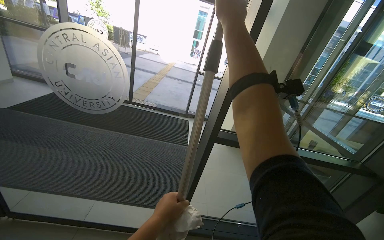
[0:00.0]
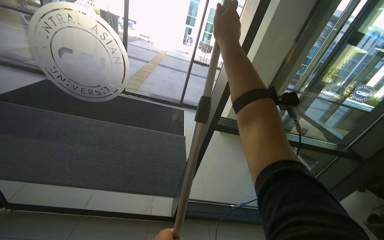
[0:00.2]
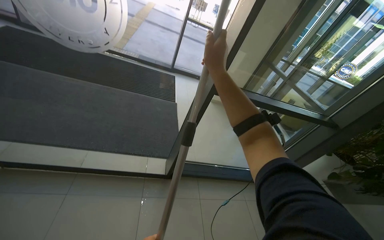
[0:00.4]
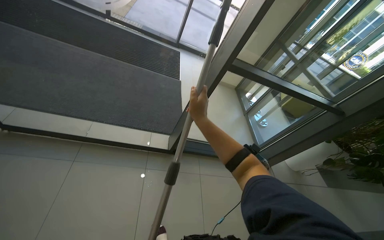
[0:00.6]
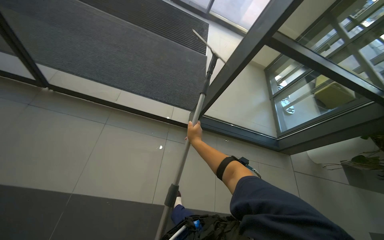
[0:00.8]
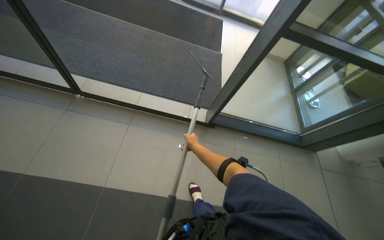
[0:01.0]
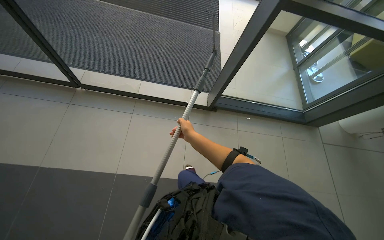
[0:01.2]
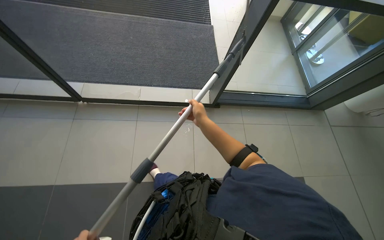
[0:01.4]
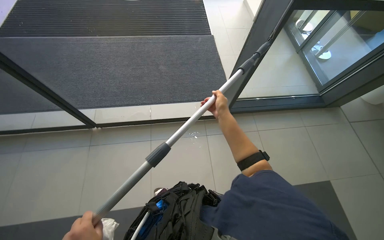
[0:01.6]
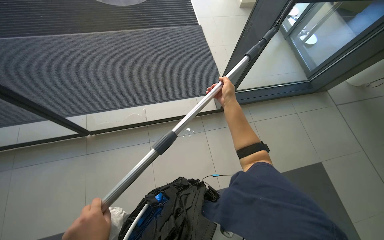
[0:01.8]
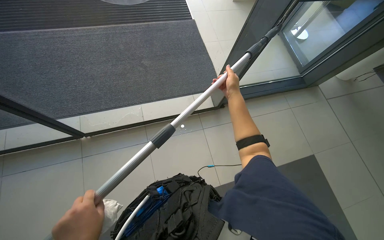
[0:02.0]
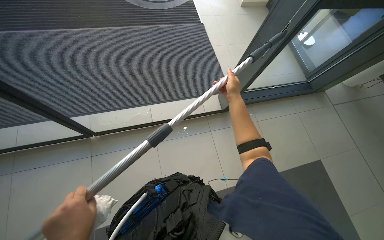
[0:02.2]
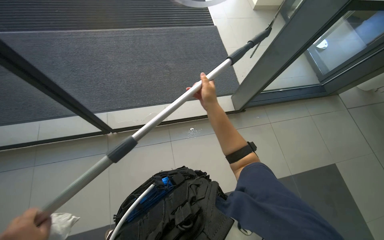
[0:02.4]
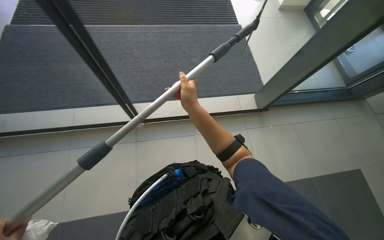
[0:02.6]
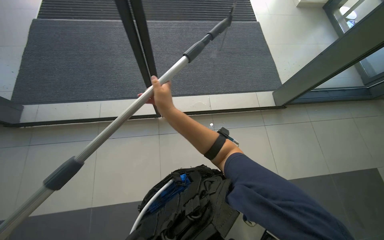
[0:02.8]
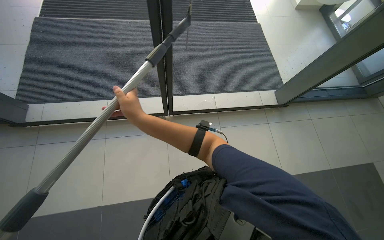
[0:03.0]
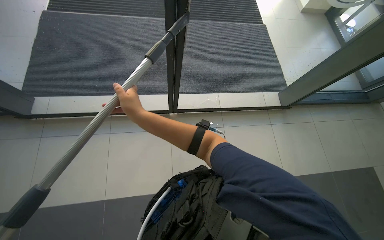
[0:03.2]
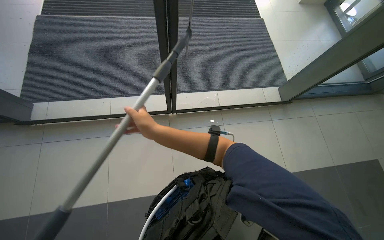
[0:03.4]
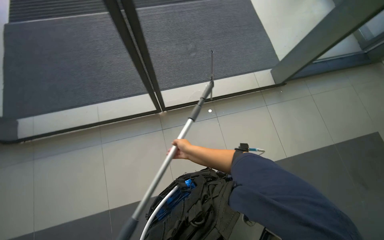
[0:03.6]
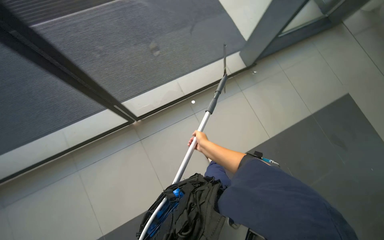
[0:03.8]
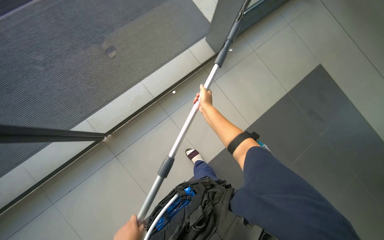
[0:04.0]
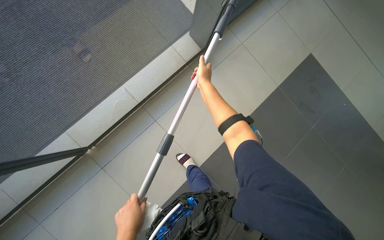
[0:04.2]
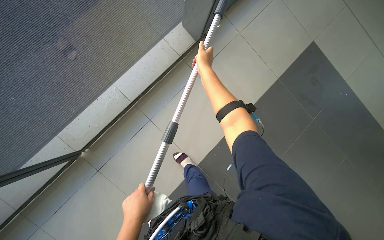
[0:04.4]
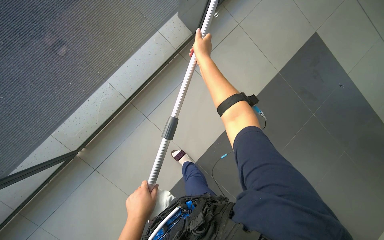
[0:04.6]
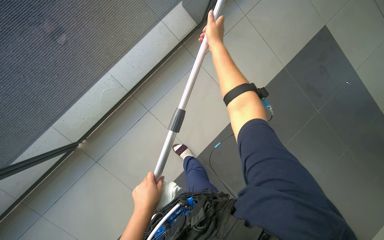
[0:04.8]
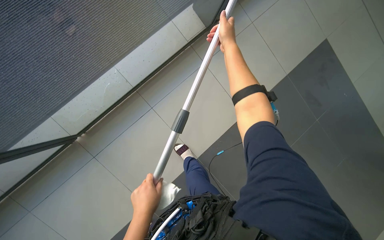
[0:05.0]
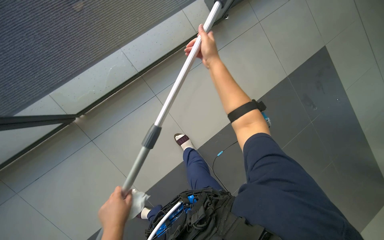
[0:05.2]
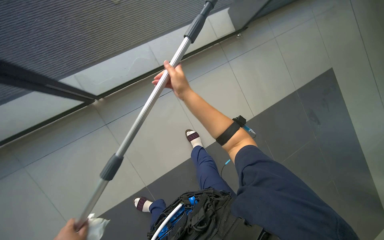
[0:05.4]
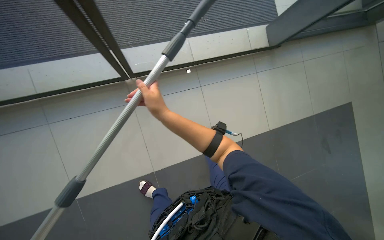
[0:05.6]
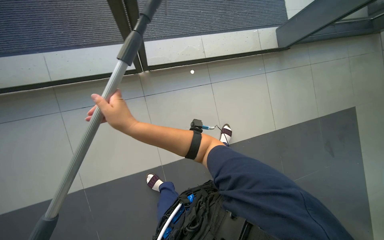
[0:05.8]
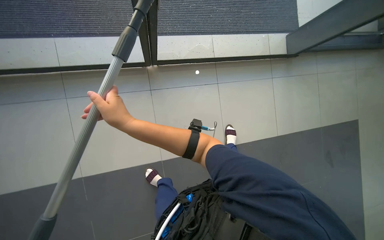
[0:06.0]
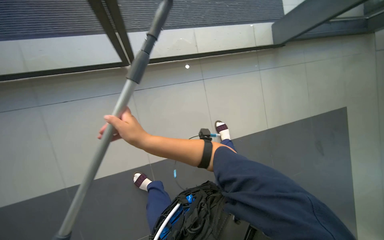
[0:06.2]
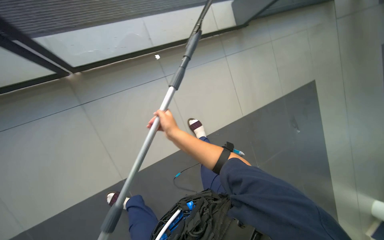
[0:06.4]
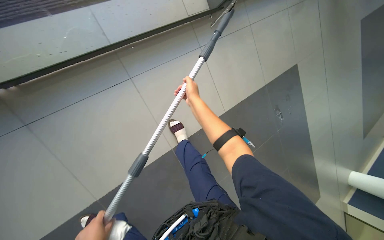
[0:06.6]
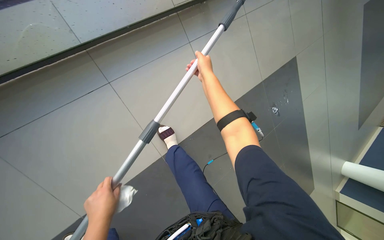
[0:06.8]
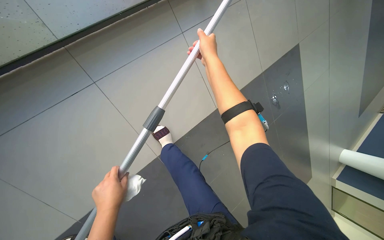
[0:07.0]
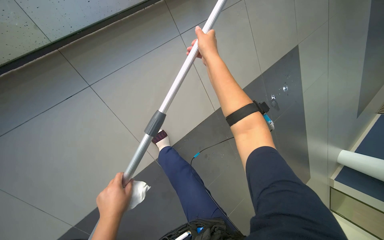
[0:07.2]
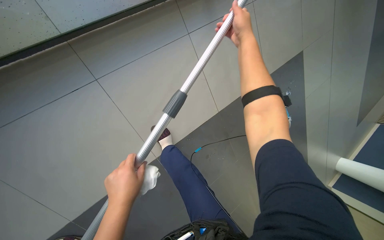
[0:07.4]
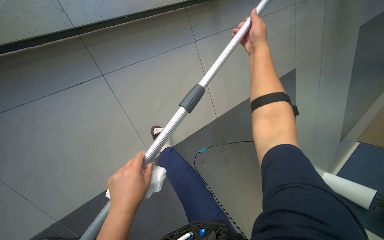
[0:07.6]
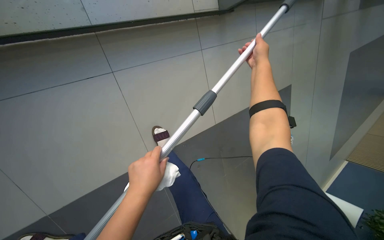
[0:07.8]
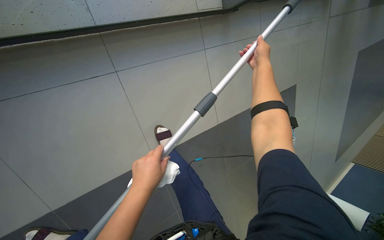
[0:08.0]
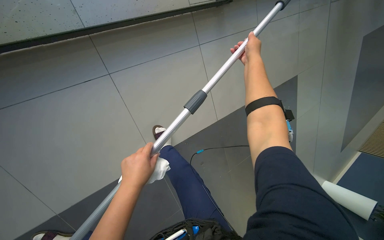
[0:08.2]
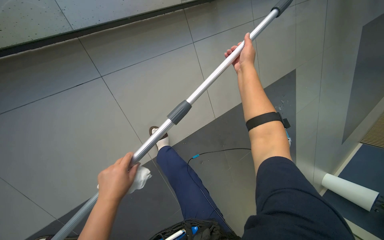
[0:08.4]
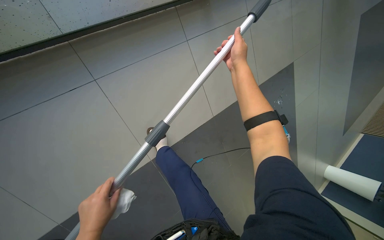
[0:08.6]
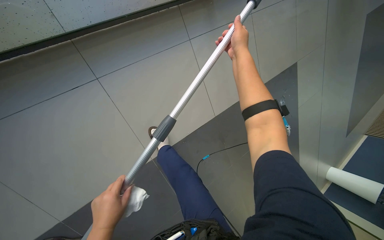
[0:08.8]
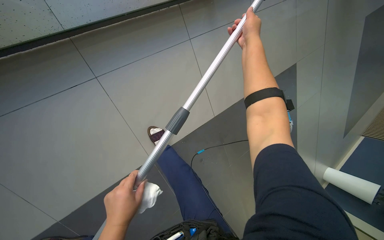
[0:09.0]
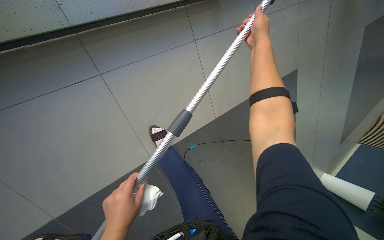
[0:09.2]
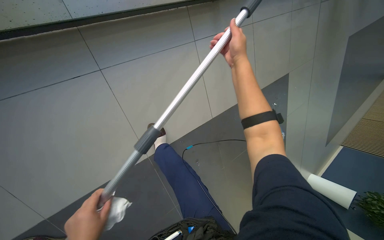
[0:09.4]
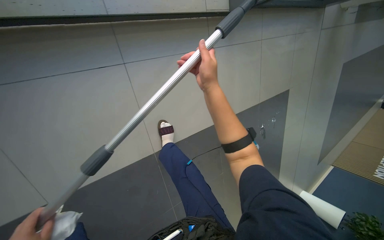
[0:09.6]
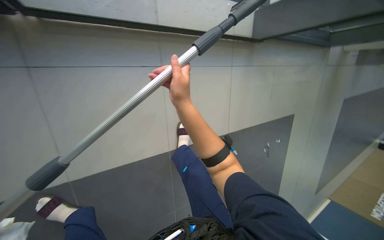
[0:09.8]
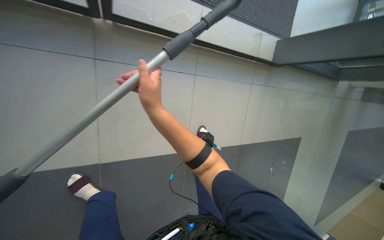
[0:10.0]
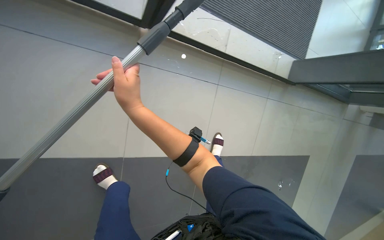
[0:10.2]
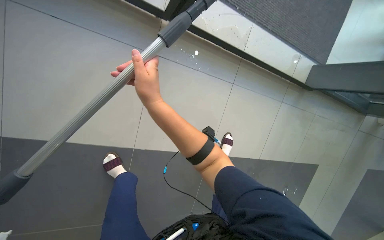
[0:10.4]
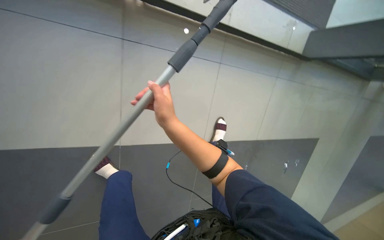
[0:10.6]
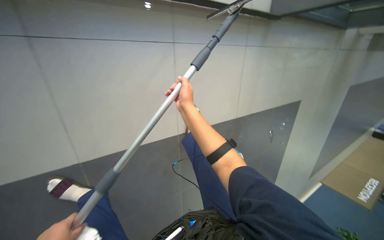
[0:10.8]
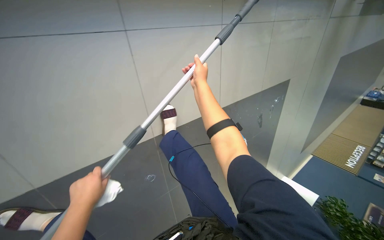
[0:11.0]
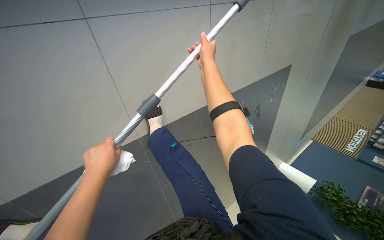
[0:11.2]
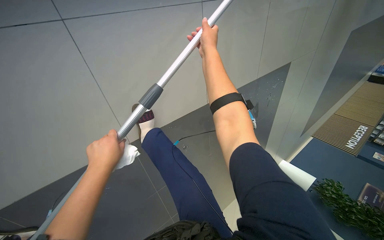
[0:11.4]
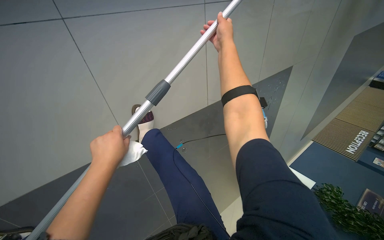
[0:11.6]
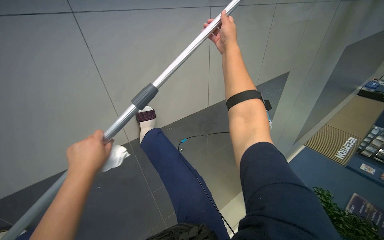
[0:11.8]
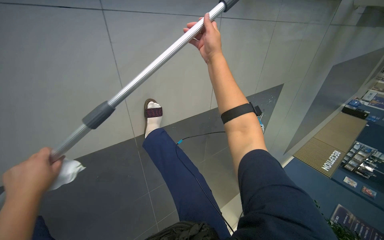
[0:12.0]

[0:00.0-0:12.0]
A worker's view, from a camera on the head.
Job: cleaning windows.
The whole recording: Cleaning glass panels with squeegee. The worker cleans large glass panels using a squeegee and a cloth.
0:00.0 to 0:01.6: The view tilts roughly 35 degrees downward.
0:01.6 to 0:03.0: The right hand moves to the left and nearer to the camera, roughly 50 cm.
0:04.4 to 0:06.0: The camera travels some 60 cm. The scene rotates clockwise by roughly 35 degrees.
0:06.0 to 0:07.6: The camera is carried about 70 cm. The head rotates some 25 degrees to the right. The wearer looks some 15 degrees further downward.
0:07.6 to 0:09.0: The left hand travels to the left and back again, approximately 5 cm each way.
0:09.0 to 0:10.4: The wearer moves roughly 70 cm. The view tips upward by approximately 20 degrees. The scene turns roughly 35 degrees clockwise in the picture.
0:10.4 to 0:12.0: The head travels some 50 cm. The view tips downward by some 15 degrees.

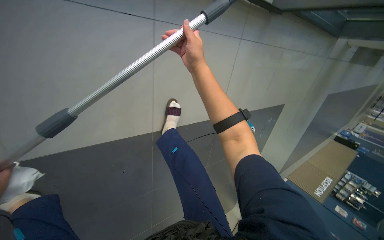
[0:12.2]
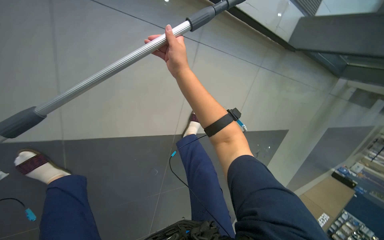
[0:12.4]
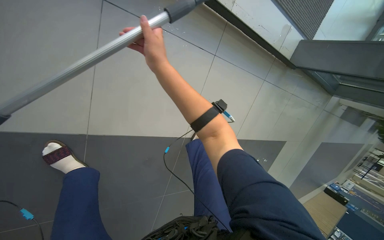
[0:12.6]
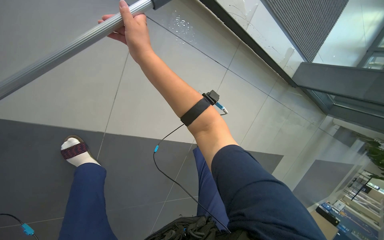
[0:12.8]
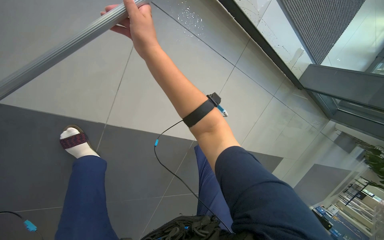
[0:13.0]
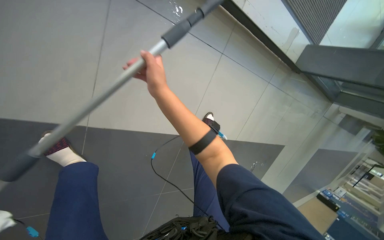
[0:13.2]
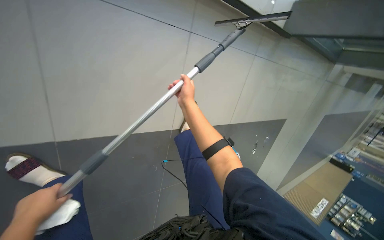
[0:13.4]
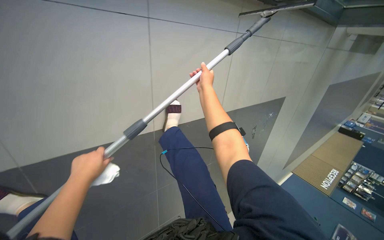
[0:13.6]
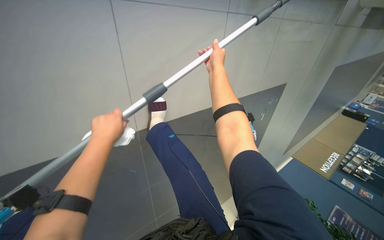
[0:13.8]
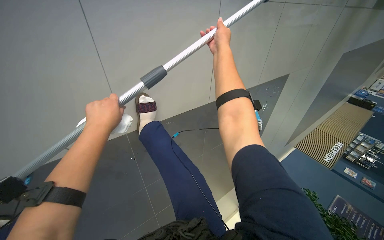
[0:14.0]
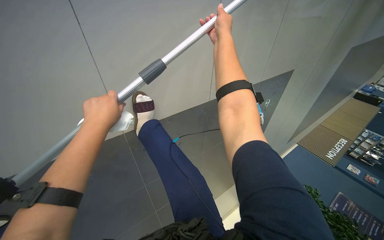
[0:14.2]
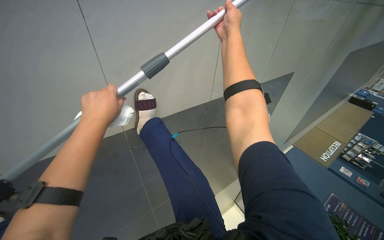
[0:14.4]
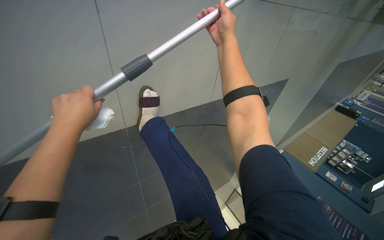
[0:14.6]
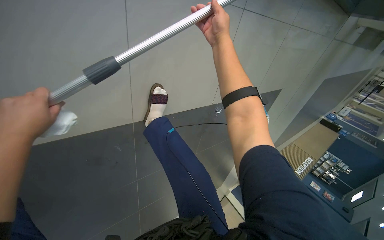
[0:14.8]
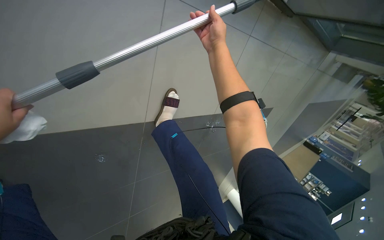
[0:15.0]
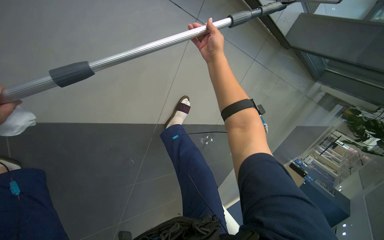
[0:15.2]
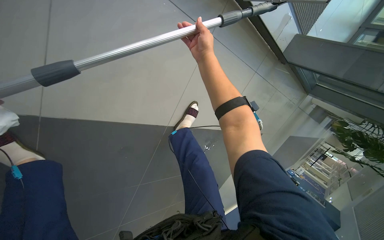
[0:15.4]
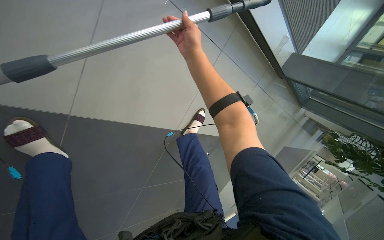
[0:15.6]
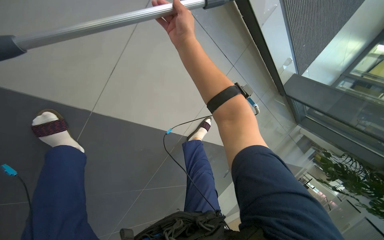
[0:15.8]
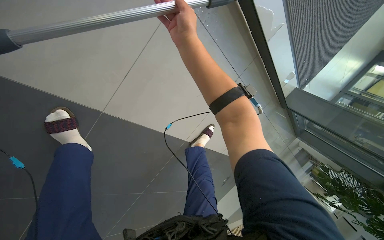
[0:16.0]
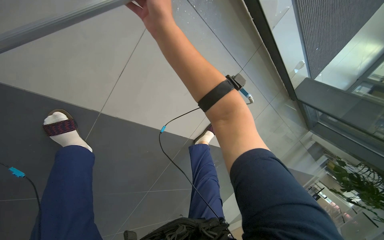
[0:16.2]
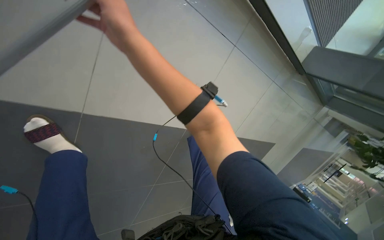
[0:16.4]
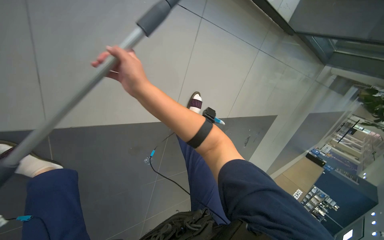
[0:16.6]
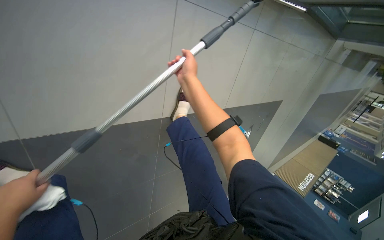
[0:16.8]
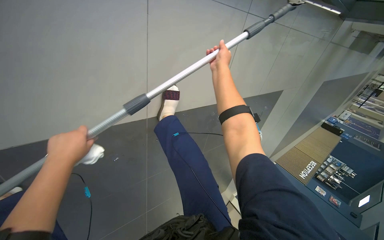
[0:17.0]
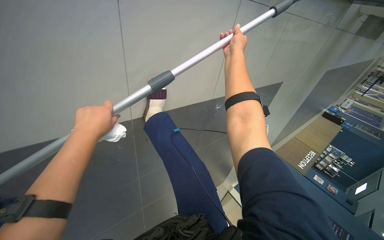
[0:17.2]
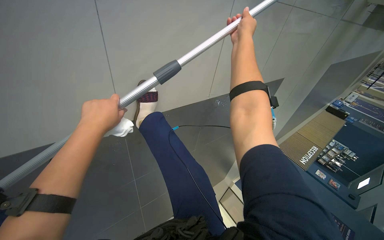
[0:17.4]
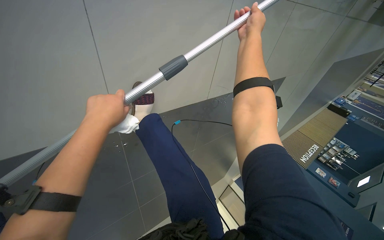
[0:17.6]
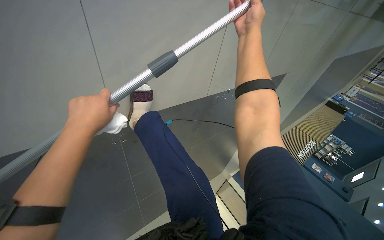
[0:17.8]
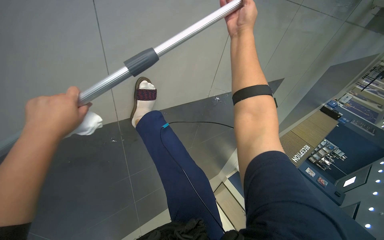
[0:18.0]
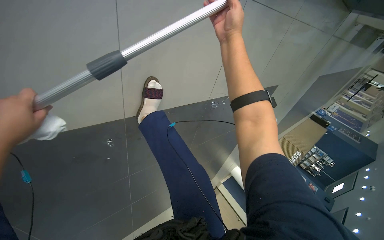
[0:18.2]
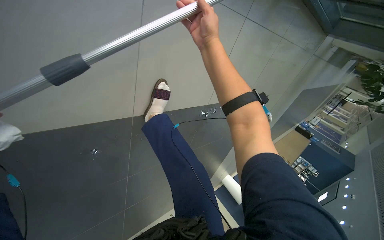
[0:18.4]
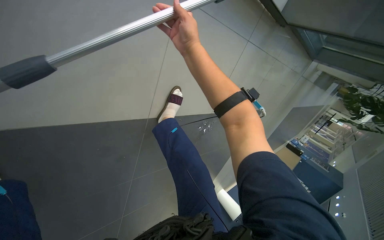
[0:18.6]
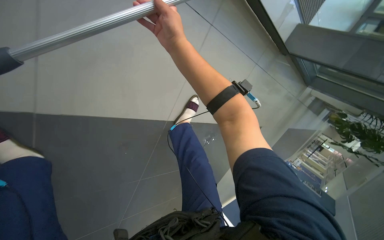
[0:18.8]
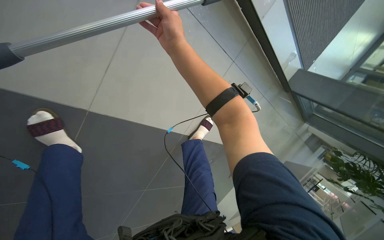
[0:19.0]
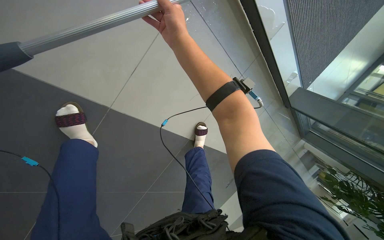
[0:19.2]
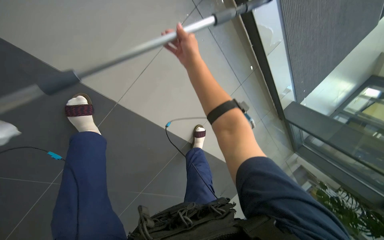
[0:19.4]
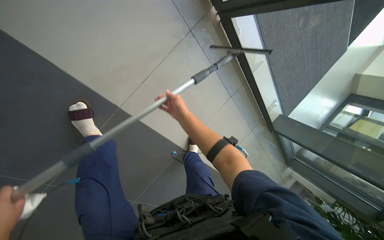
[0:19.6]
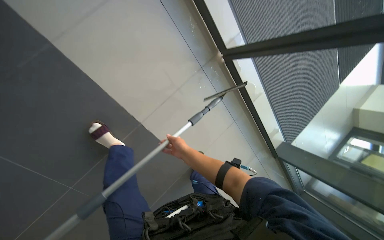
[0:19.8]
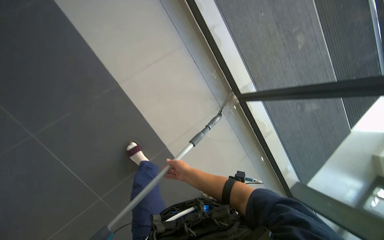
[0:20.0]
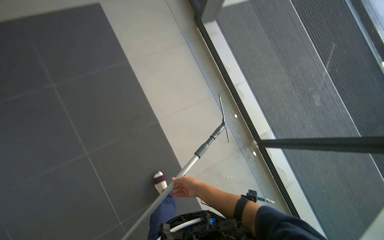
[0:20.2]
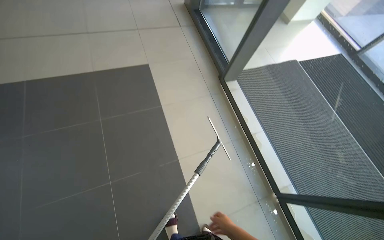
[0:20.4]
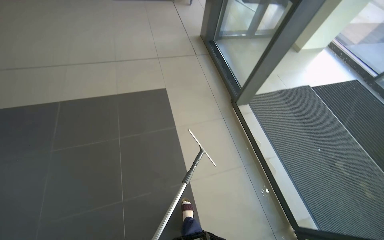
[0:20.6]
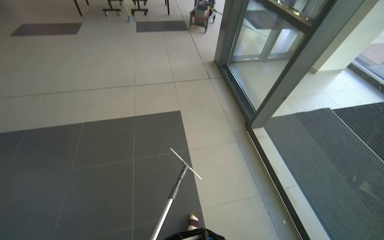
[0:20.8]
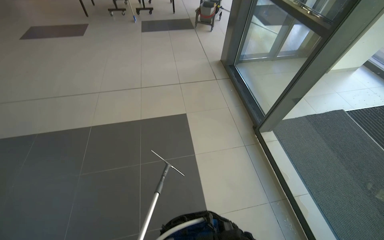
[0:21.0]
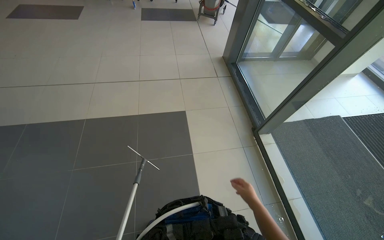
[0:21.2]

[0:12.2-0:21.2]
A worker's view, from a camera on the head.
Job: cleaning windows.
The whole recording: Cleaning glass panels with squeegee. The worker cleans large glass panels using a squeegee and a cloth.
0:15.2 to 0:16.6: The right hand is displaced to the left and nearer to the camera by roughly 30 cm.
0:16.6 to 0:18.2: The camera pitches downward, by roughly 15 degrees. The right hand moves to the right and up the picture, about 50 cm.
0:18.2 to 0:19.8: The head travels roughly 90 cm. The wearer looks about 50 degrees further upward. Everything in view rotates approximately 25 degrees clockwise.
